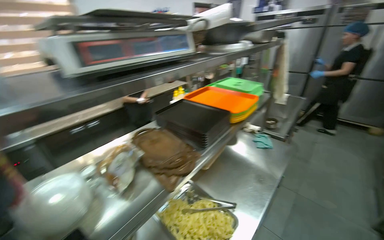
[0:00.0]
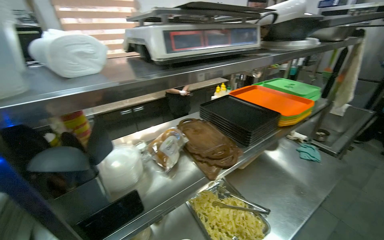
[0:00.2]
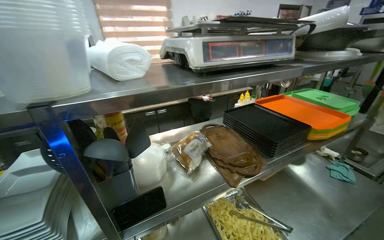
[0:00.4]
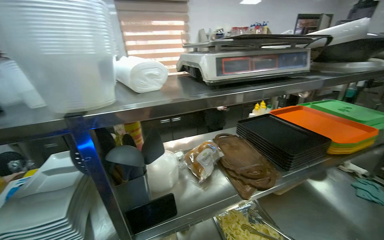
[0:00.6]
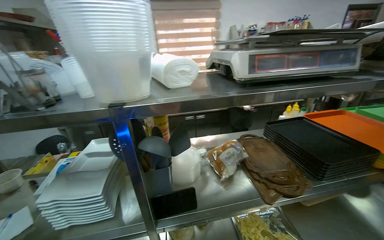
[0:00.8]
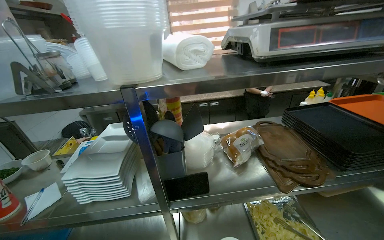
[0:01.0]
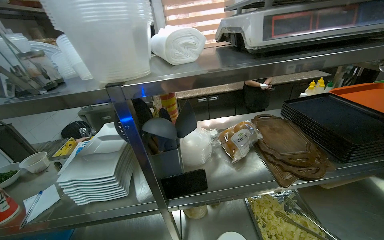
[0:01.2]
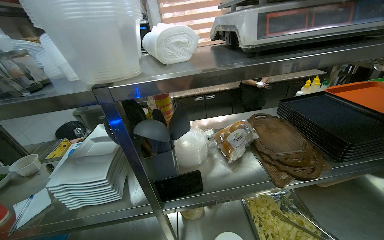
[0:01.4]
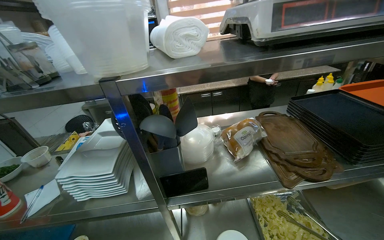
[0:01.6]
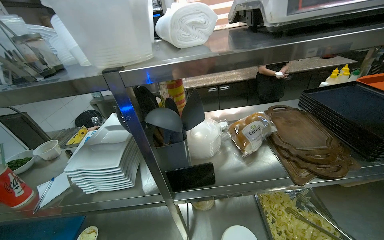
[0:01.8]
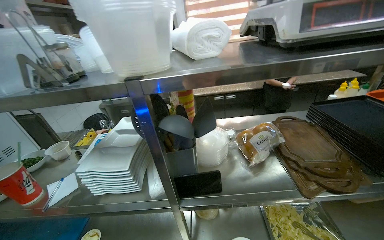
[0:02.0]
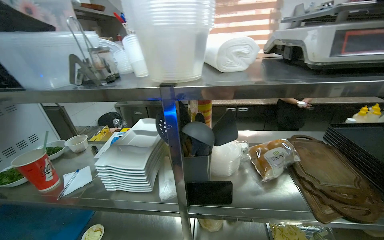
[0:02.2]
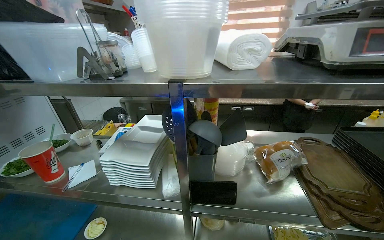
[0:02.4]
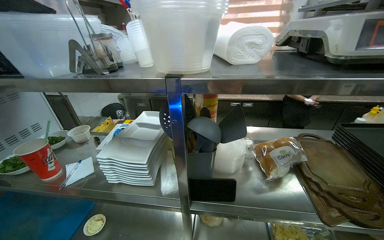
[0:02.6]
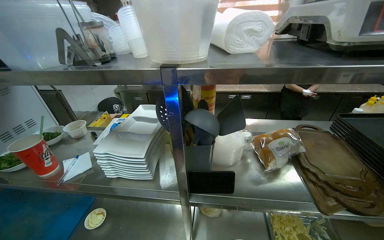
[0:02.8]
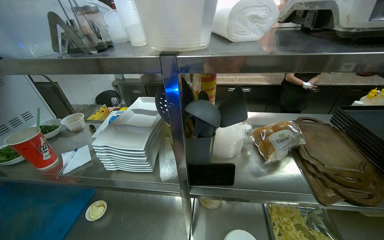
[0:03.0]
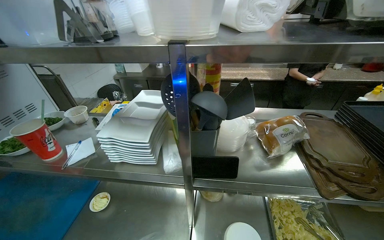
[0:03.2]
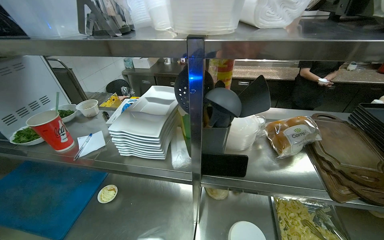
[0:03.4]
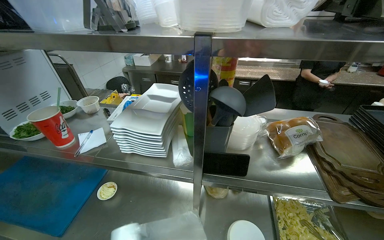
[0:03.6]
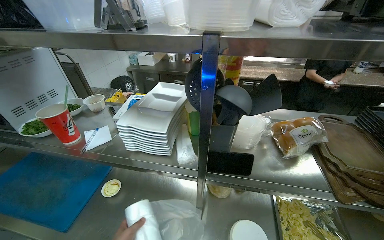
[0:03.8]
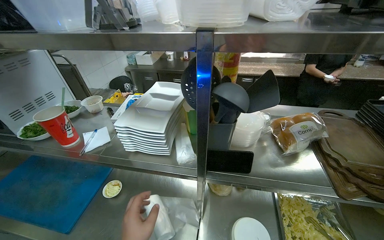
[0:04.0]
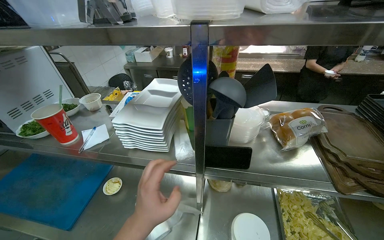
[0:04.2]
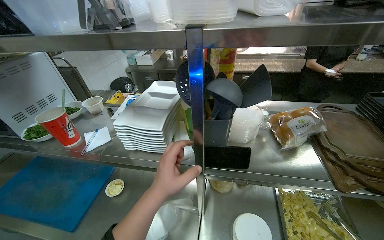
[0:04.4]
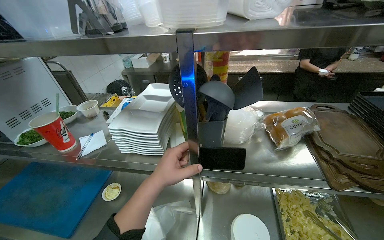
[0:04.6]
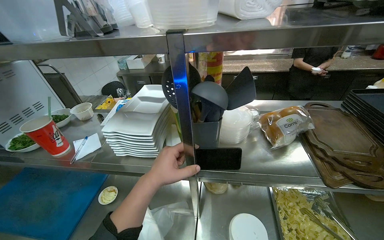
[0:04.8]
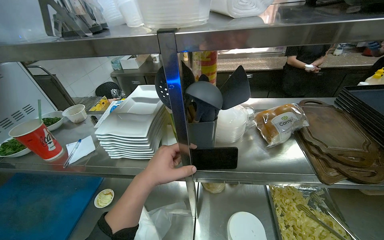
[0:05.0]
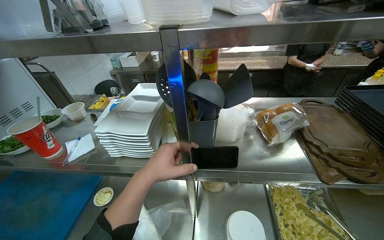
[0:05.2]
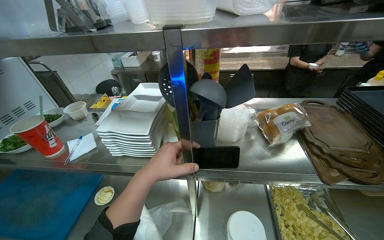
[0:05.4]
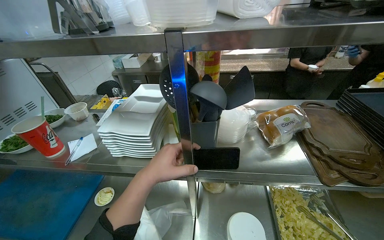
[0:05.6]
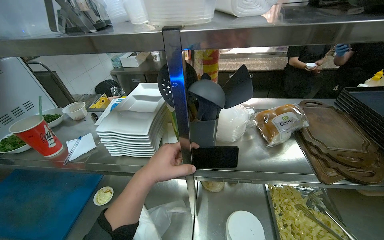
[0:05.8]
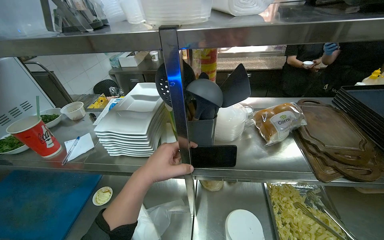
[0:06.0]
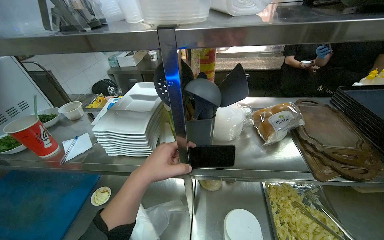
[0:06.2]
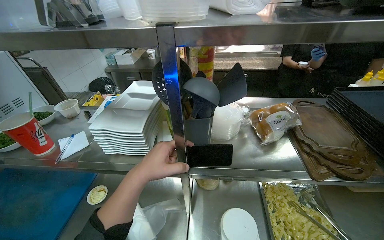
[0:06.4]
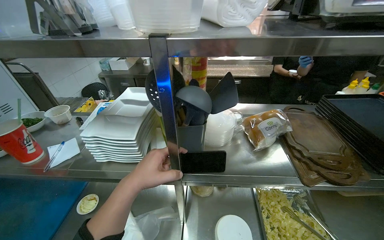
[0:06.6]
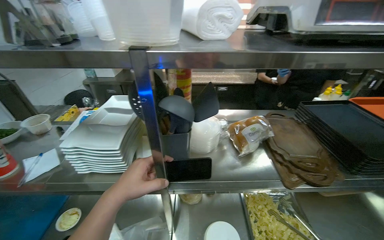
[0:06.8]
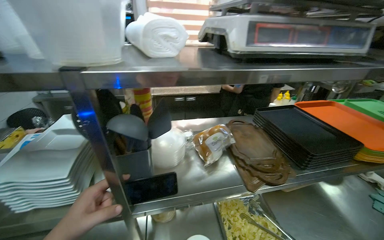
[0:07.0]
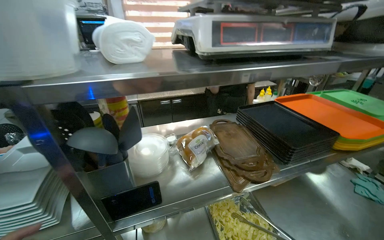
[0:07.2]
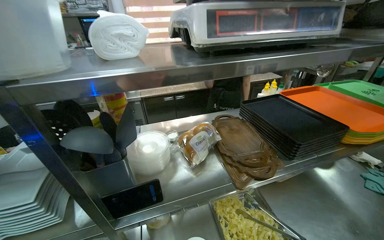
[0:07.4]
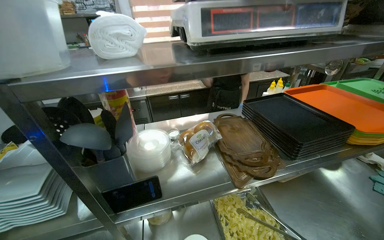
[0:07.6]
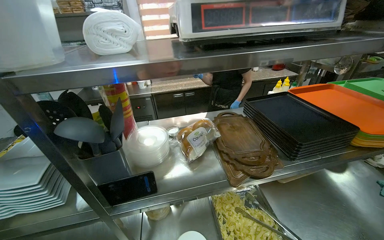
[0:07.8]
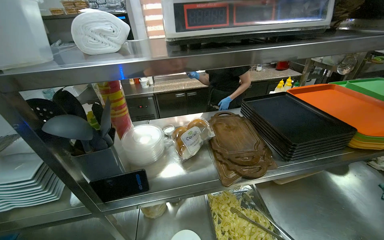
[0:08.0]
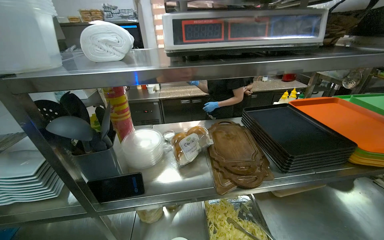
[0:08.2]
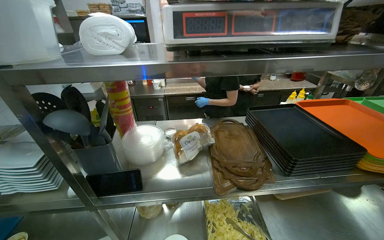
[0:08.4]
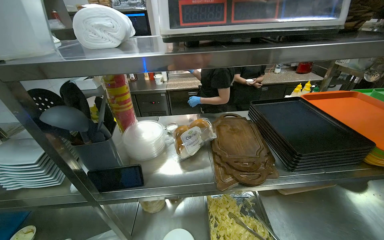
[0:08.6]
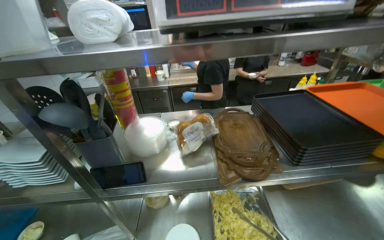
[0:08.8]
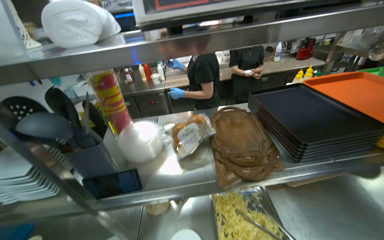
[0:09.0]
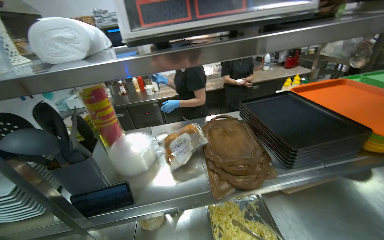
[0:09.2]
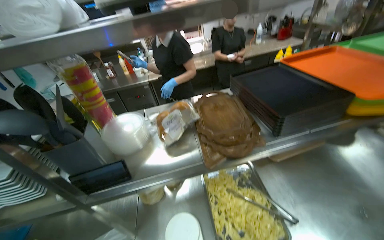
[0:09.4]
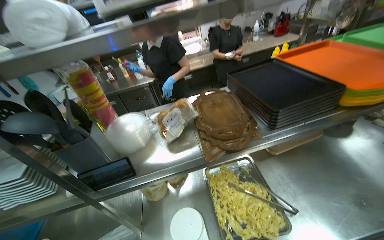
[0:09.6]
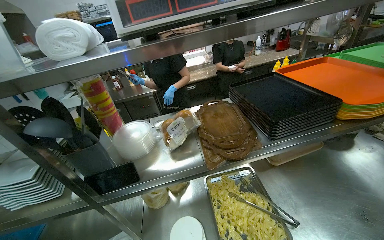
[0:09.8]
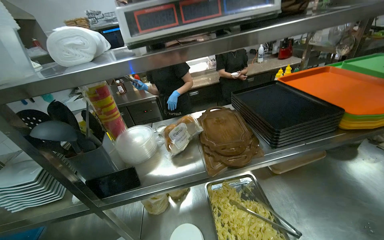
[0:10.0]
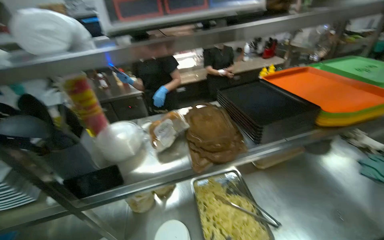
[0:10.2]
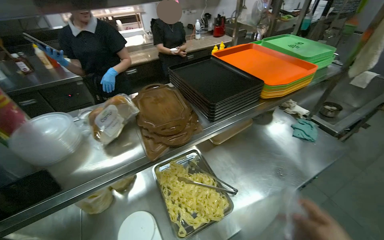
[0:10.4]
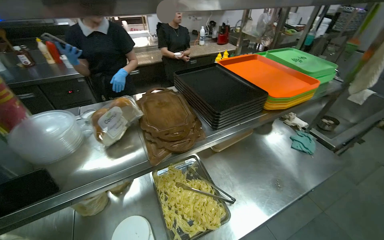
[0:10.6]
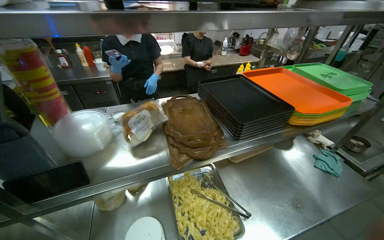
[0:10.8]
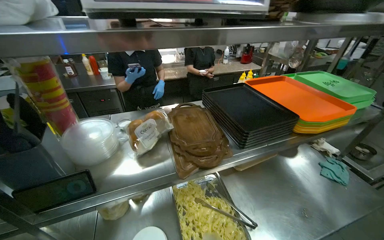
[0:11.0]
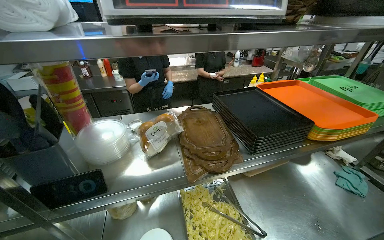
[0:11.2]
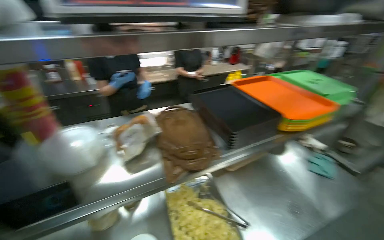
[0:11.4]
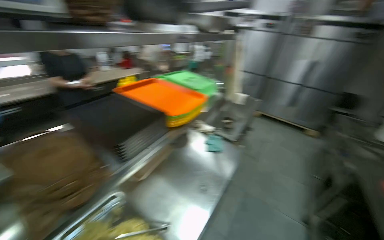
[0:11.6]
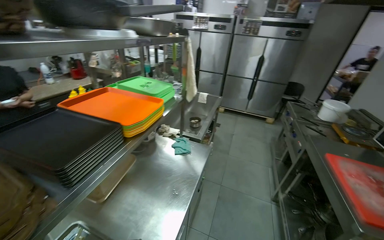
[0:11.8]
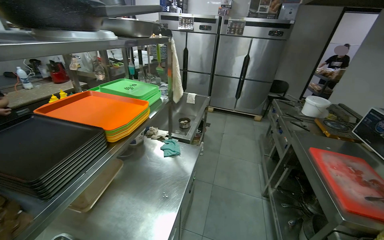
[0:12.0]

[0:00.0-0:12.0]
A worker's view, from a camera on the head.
Job: preparing food.
The whole recording: Weighing and bagging pasta. The worker uses tongs to scoop pasta from a tray into a plastic bag on a scale.
0:00.0 to 0:01.6: The head rotates some 45 degrees to the left.
0:06.0 to 0:07.6: The head turns to the right by roughly 20 degrees.
0:09.0 to 0:10.4: The head turns to the right by approximately 35 degrees.
0:10.4 to 0:12.0: The head turns to the right by some 50 degrees.

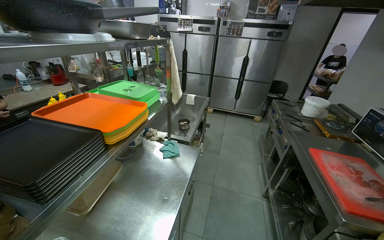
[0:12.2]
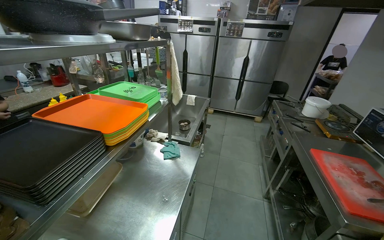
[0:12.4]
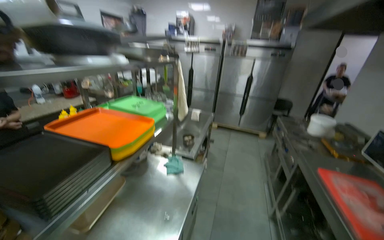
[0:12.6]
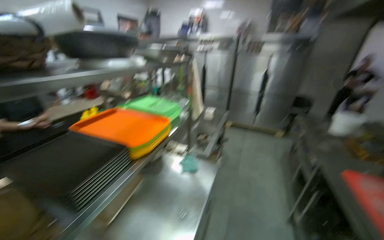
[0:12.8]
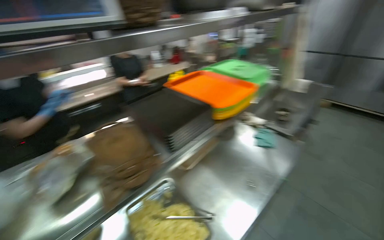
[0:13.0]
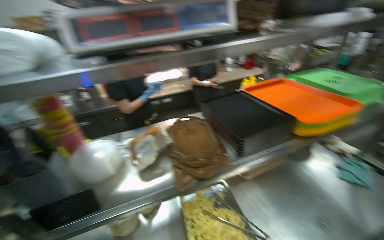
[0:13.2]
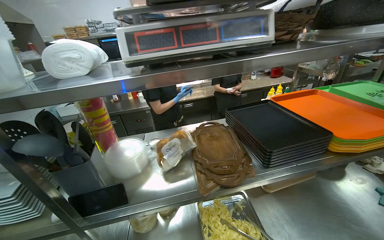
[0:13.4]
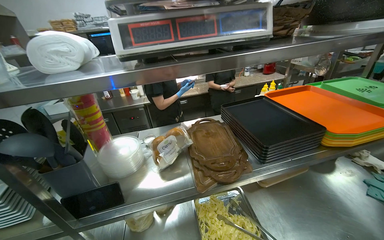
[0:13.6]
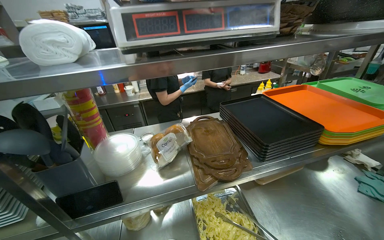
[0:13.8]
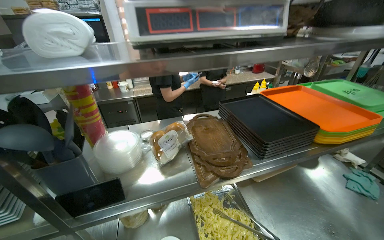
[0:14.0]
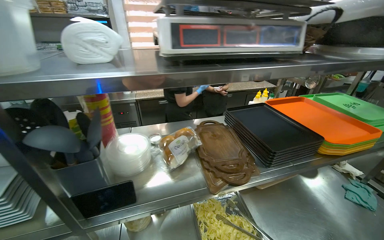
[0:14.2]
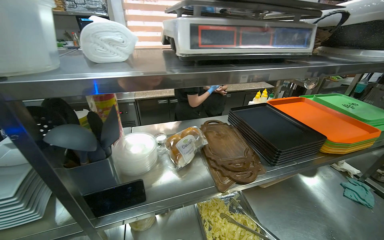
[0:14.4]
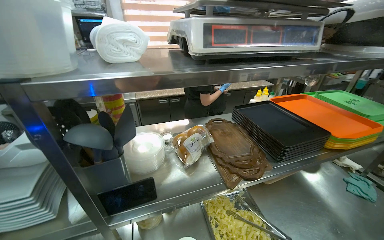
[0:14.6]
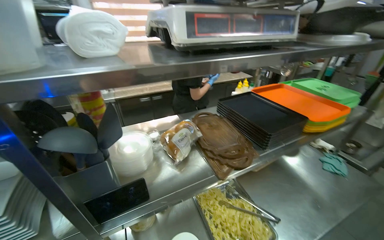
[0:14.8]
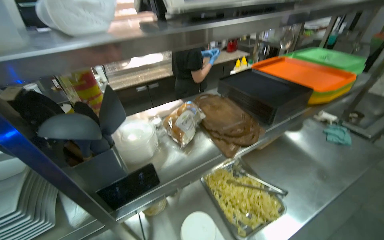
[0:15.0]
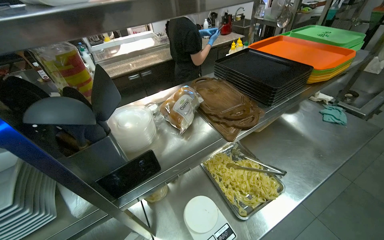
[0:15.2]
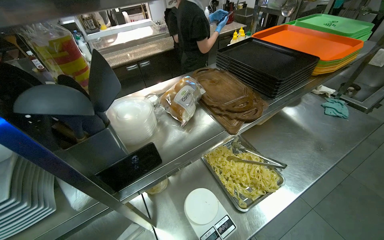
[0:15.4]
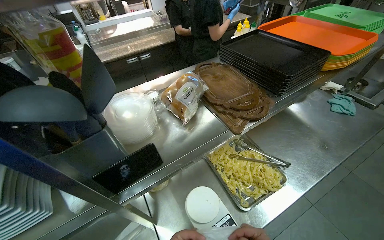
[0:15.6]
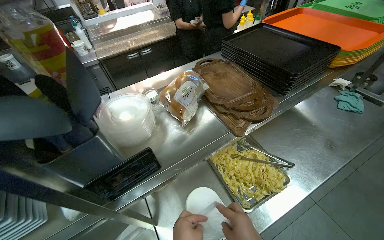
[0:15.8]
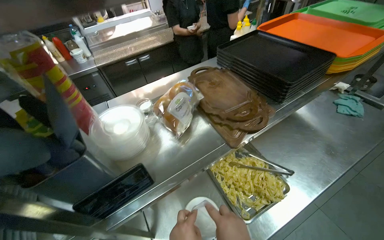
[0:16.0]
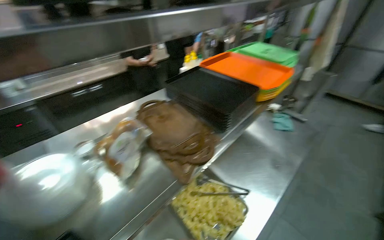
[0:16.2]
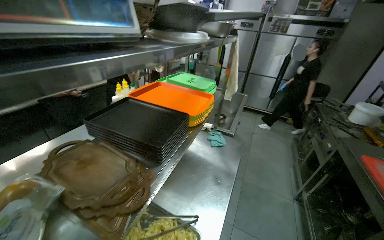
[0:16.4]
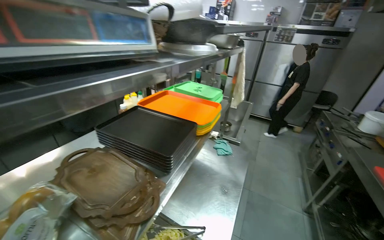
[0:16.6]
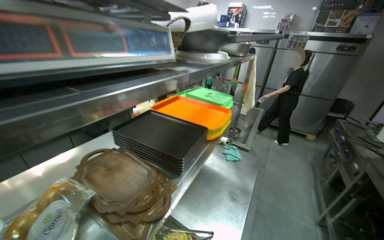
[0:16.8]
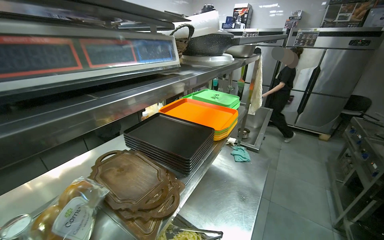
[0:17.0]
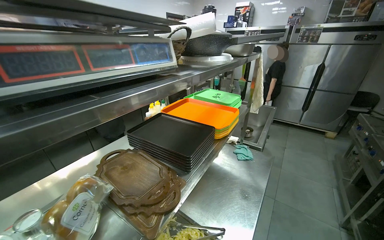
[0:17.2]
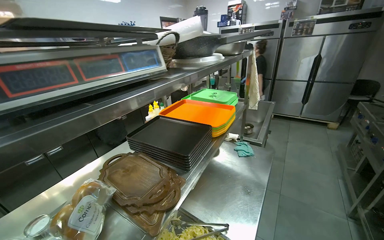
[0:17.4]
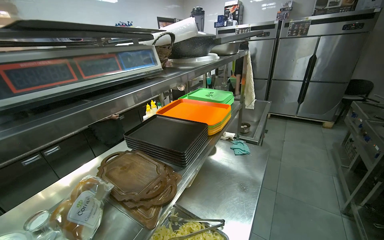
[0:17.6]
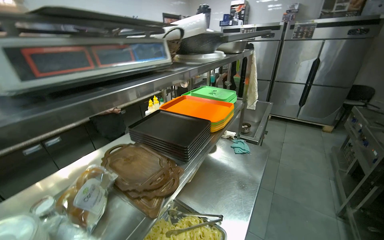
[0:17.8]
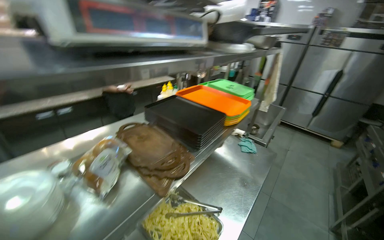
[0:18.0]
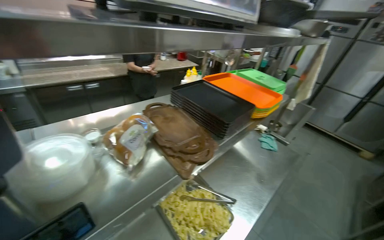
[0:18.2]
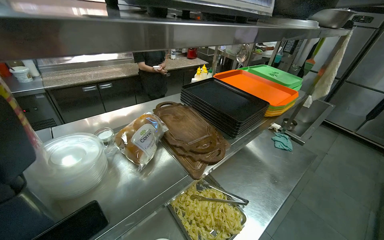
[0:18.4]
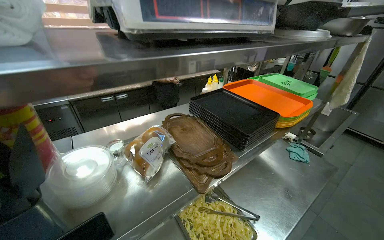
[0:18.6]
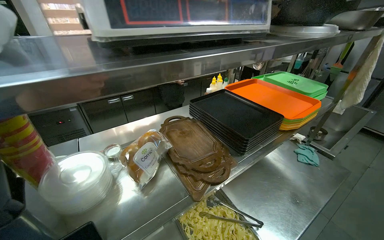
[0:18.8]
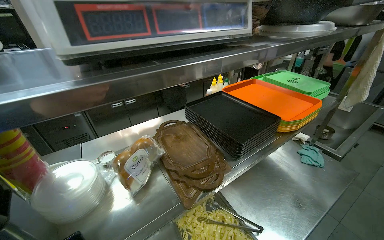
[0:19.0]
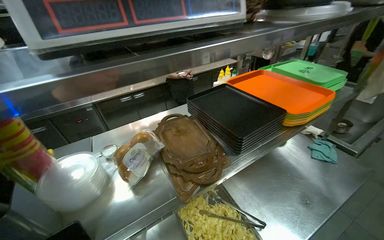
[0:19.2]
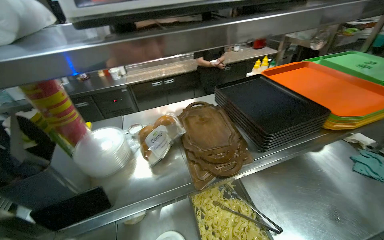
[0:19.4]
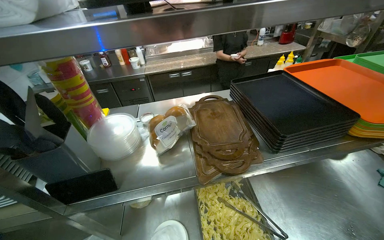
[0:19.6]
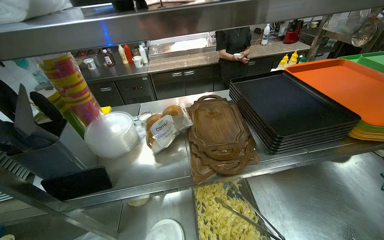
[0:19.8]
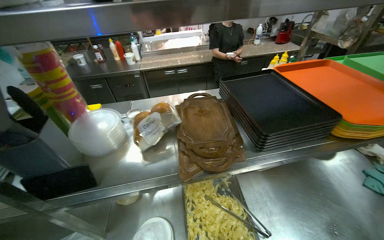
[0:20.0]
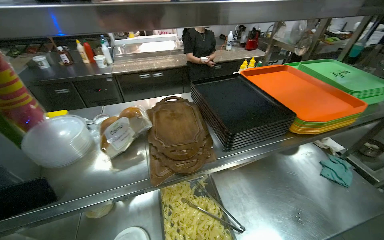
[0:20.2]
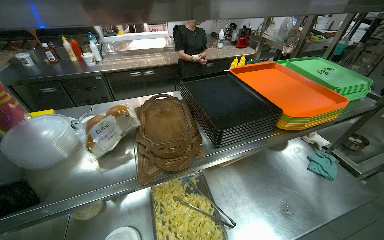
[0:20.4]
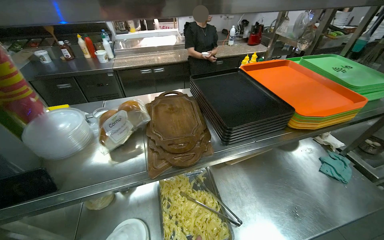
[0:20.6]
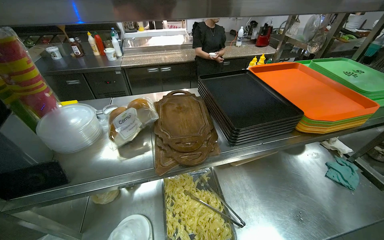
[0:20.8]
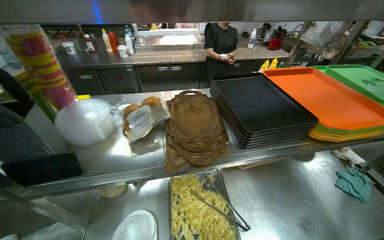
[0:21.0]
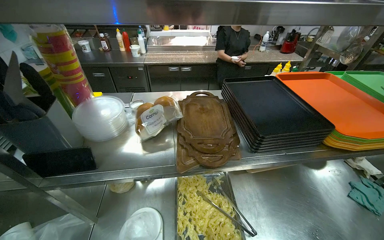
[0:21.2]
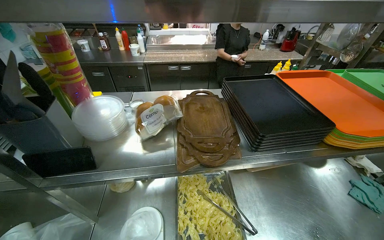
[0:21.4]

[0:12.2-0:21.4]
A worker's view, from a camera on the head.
Job: preparing food.
The whole recording: Weighing and bagging pasta. The worker uses tongs to scoop pasta from a tray into a plastic bag on a scale.
0:12.2 to 0:13.8: The head rotates some 60 degrees to the left.
0:13.8 to 0:15.2: The wearer's head swings approximately 15 degrees to the right.
0:15.2 to 0:16.8: The wearer looks approximately 30 degrees further to the right. The wearer looks roughly 15 degrees further upward.
0:16.8 to 0:18.4: The head turns to the left by about 20 degrees.
0:18.4 to 0:19.8: The head rotates about 35 degrees to the left.
